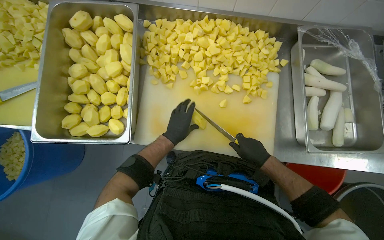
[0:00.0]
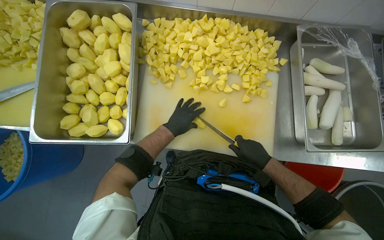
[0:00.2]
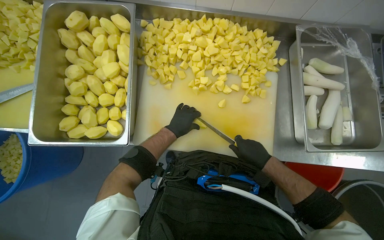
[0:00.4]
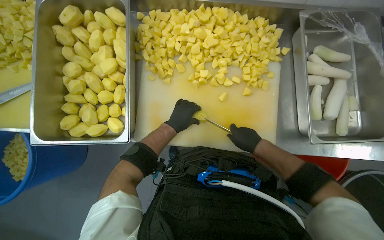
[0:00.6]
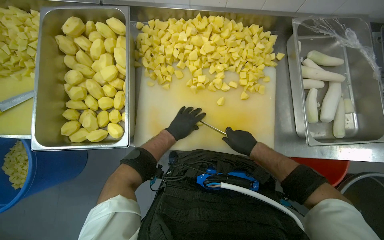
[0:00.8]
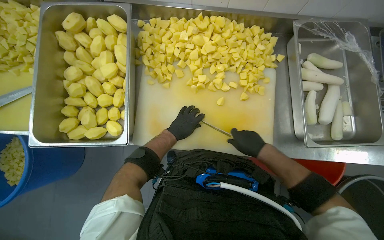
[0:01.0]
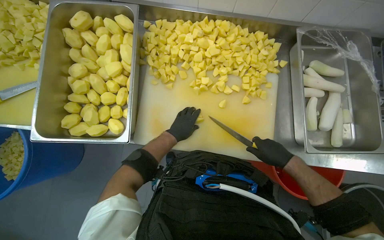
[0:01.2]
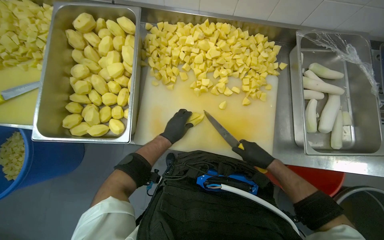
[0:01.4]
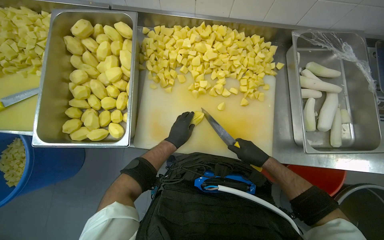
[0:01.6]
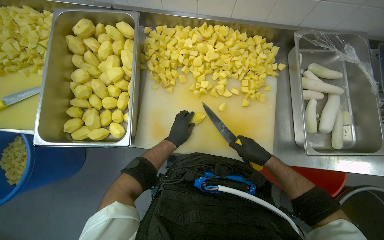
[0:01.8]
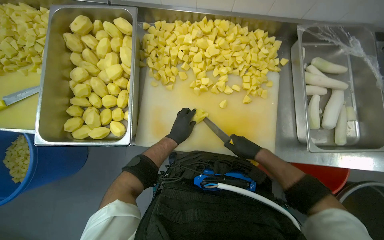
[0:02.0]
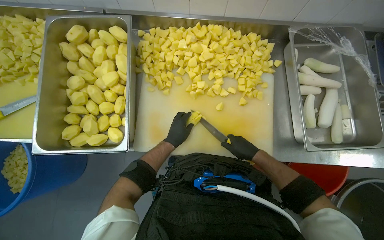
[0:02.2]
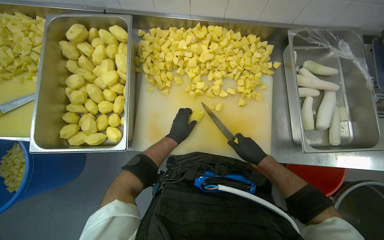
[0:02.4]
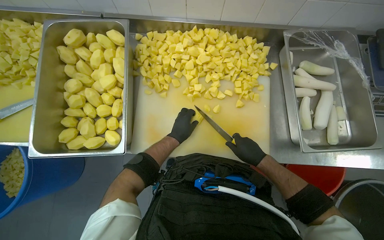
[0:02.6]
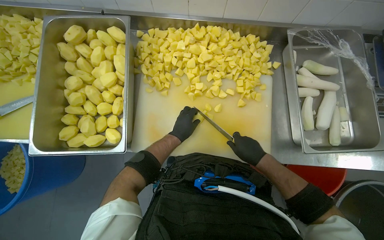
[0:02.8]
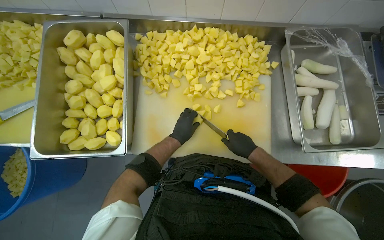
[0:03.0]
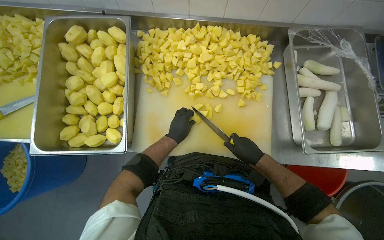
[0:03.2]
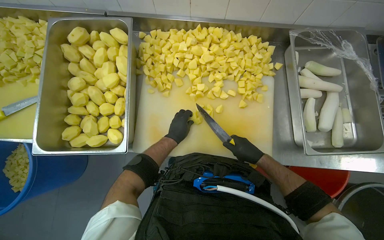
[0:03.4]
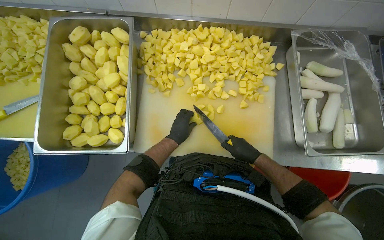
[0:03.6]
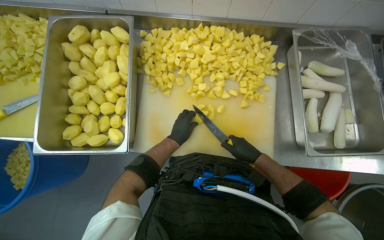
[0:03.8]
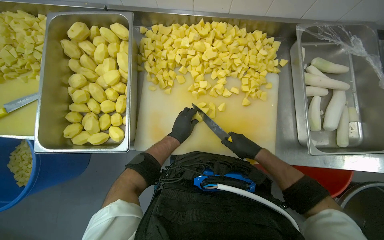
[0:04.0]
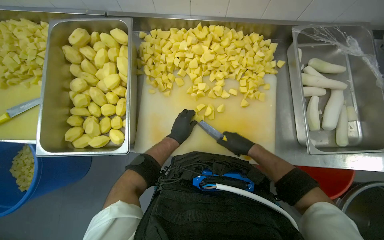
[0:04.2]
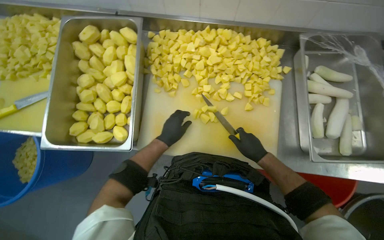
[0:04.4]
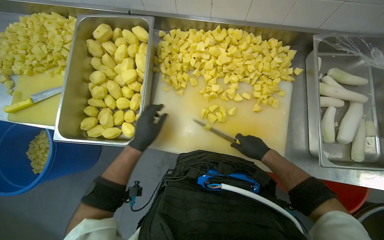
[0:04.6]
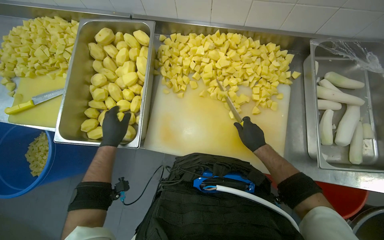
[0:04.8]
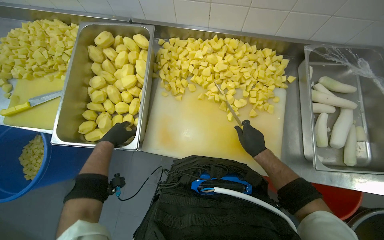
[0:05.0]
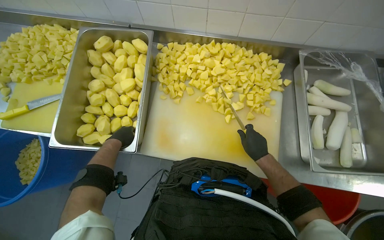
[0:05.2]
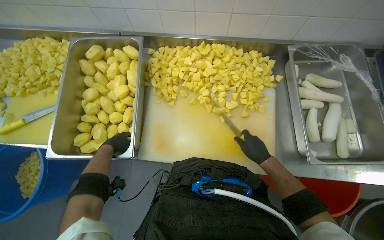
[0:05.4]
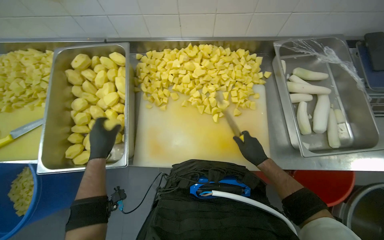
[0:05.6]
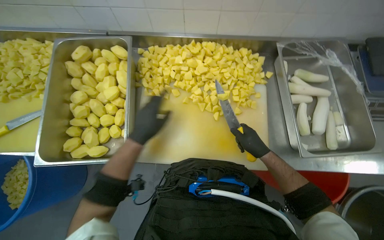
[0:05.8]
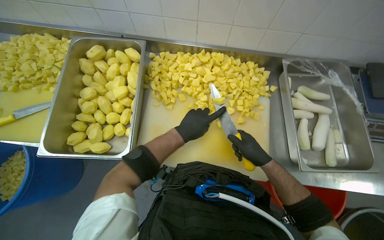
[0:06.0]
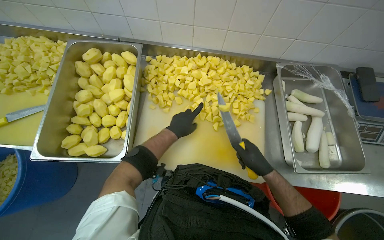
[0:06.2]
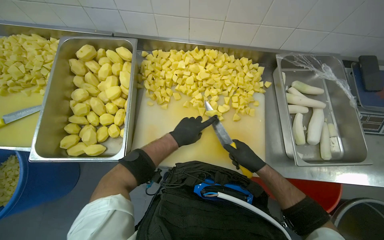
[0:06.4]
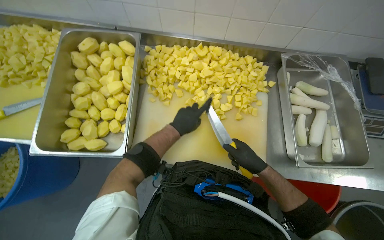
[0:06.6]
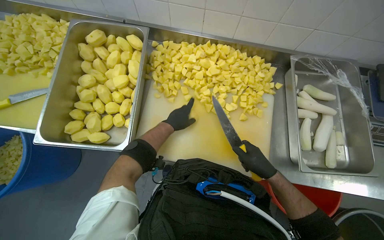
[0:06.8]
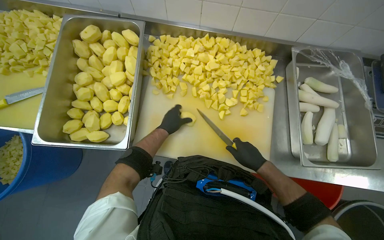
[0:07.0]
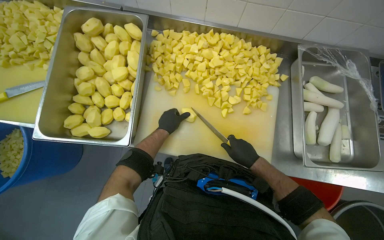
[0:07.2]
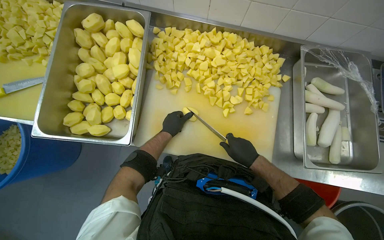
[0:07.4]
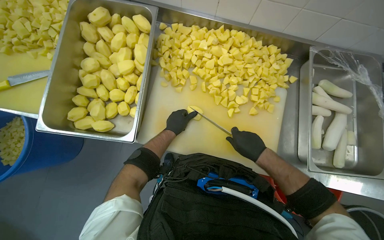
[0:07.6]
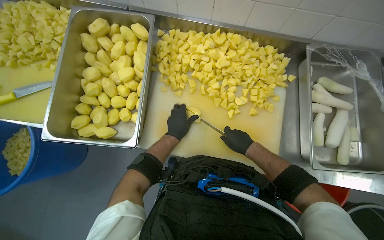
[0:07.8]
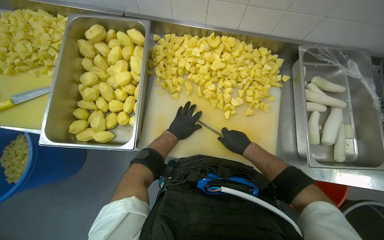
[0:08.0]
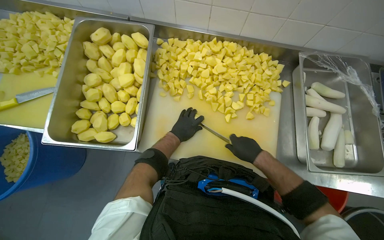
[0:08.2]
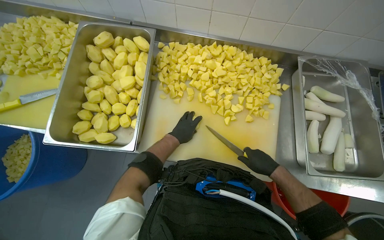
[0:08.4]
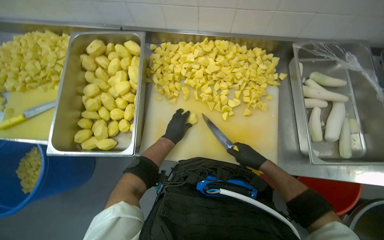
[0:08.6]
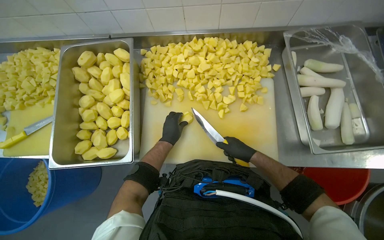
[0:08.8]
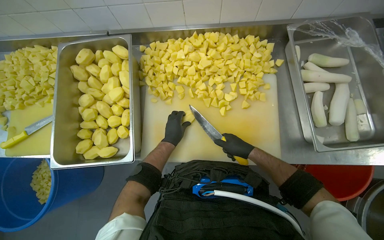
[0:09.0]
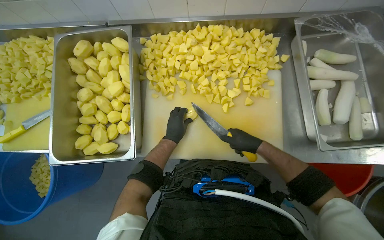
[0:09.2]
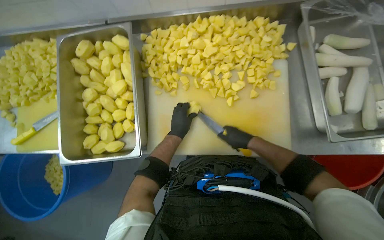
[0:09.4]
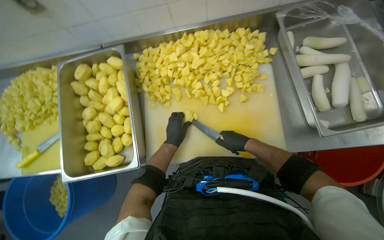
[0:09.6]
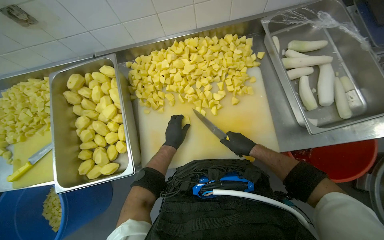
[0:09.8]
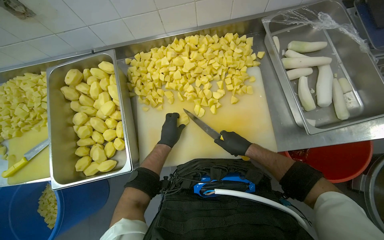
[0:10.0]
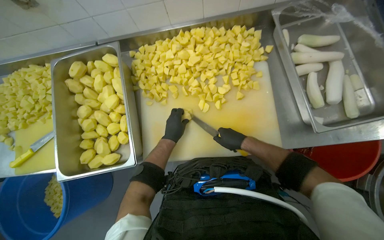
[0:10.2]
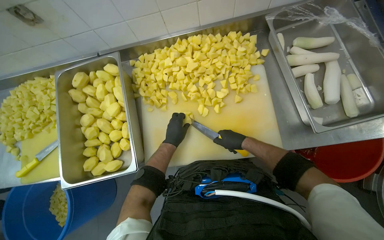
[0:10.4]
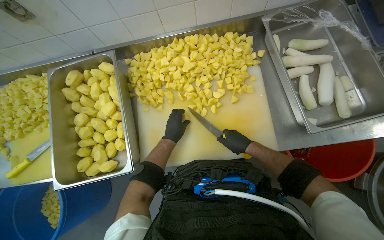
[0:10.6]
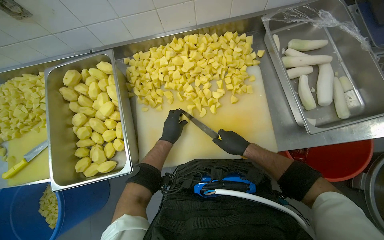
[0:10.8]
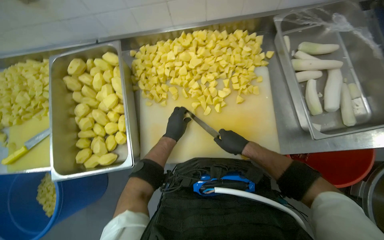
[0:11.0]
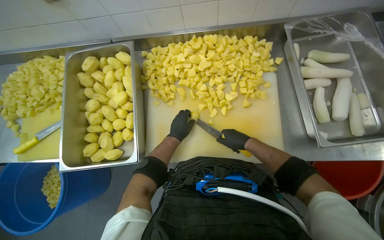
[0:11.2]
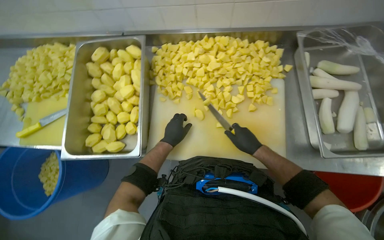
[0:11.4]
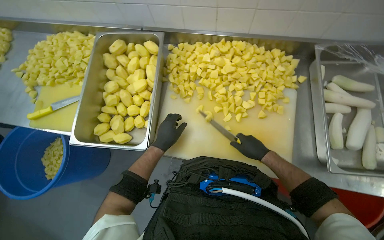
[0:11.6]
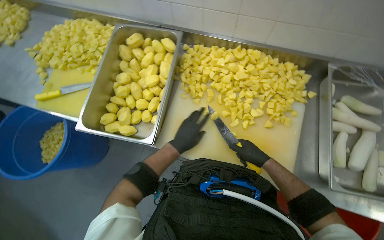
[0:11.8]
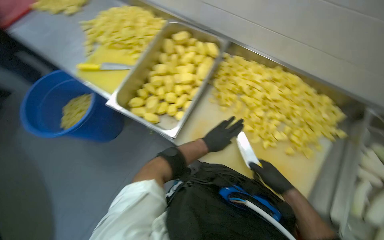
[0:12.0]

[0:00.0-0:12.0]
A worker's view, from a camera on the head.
Job: preparing food.
The whole recording: Chopping Potatoes. The worker uses a knife to chop peeled potatoes into smaller pieces on a cutting board.
0:00.0 to 0:04.4: The hands work in one place, with small movements.
0:04.4 to 0:06.0: The left hand goes about 10 cm nearer to the camera, and travels to the left and back again, roughly 20 cm each way.
0:06.0 to 0:07.6: The left hand shifts some 15 cm farther from the camera and to the left.
0:07.6 to 0:09.0: The hands make small movements and keep their place.
0:09.0 to 0:10.4: The hands make small movements and keep their place.
0:10.4 to 0:12.0: The scene rotates clockwise by about 40 degrees.

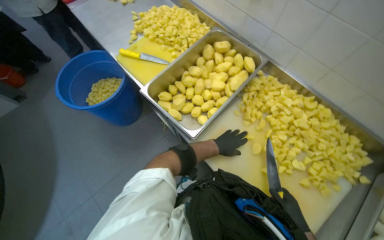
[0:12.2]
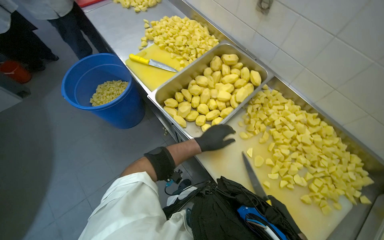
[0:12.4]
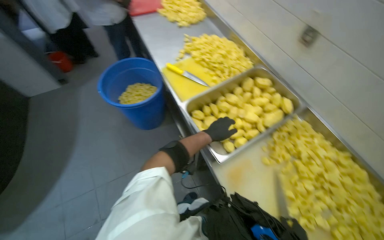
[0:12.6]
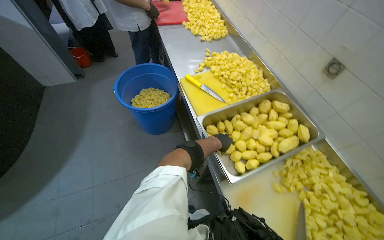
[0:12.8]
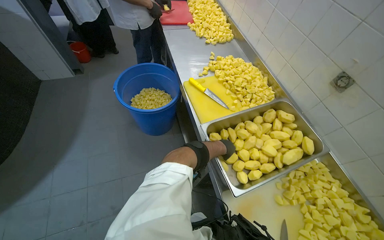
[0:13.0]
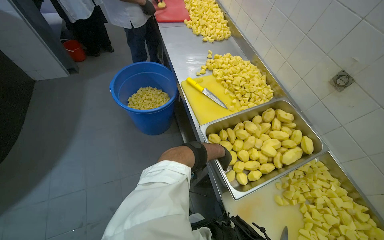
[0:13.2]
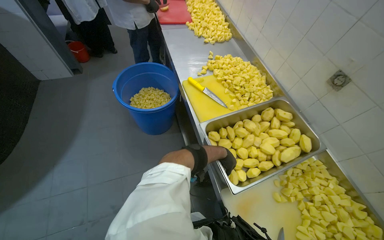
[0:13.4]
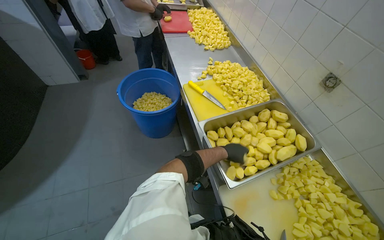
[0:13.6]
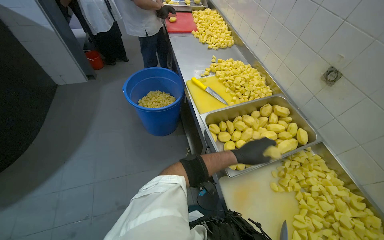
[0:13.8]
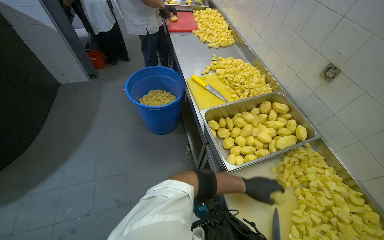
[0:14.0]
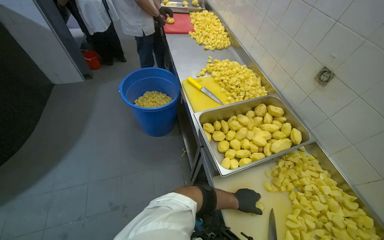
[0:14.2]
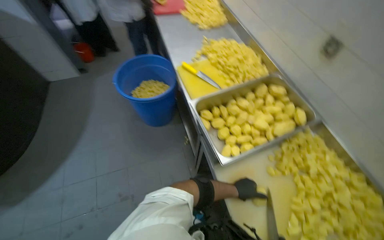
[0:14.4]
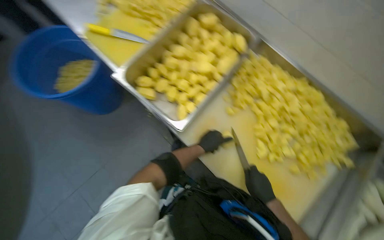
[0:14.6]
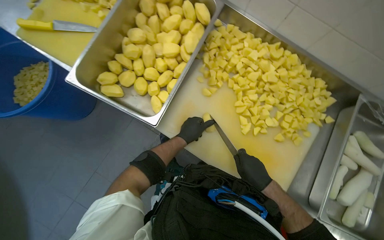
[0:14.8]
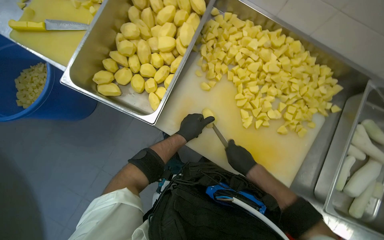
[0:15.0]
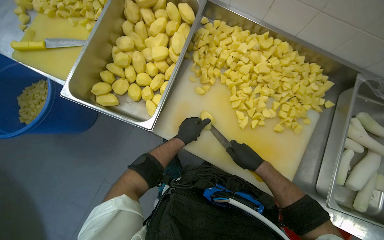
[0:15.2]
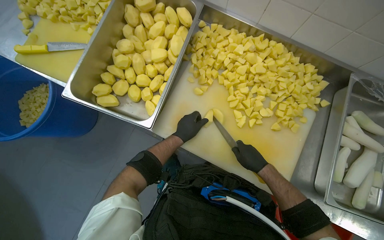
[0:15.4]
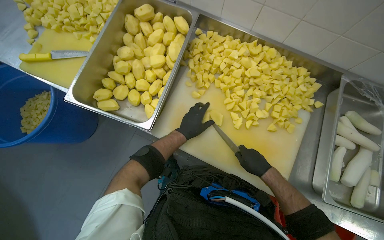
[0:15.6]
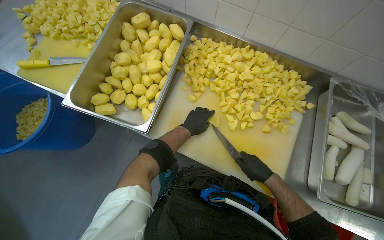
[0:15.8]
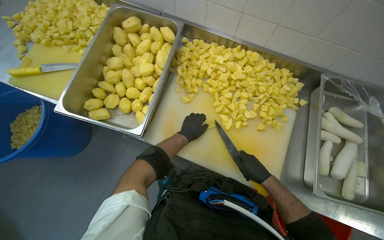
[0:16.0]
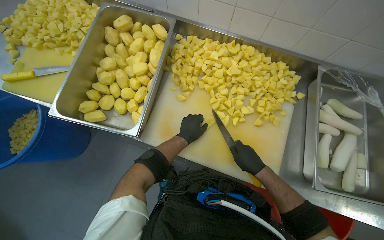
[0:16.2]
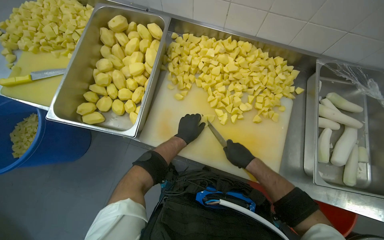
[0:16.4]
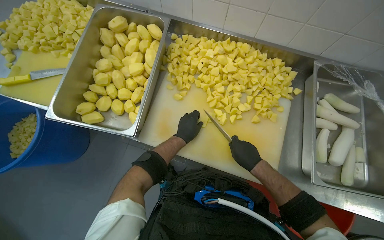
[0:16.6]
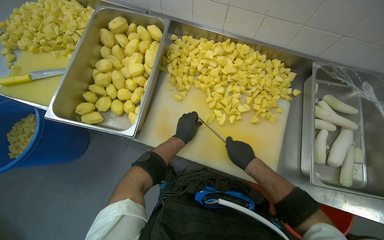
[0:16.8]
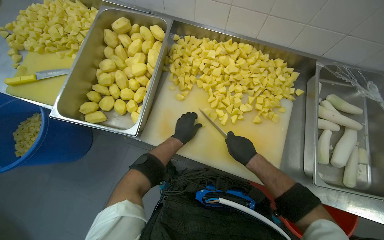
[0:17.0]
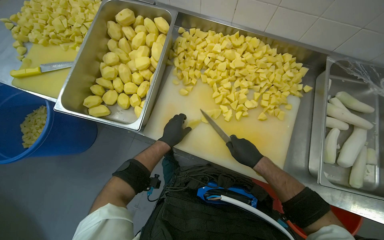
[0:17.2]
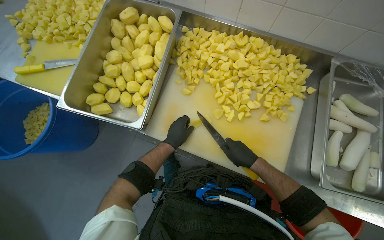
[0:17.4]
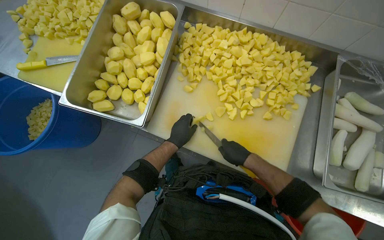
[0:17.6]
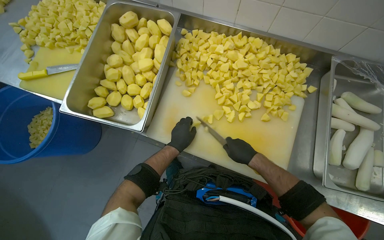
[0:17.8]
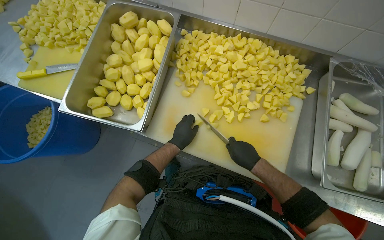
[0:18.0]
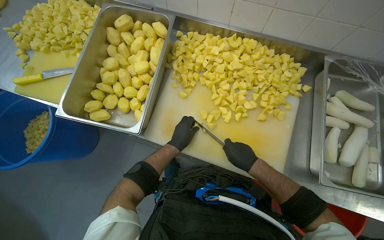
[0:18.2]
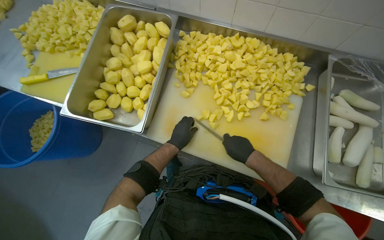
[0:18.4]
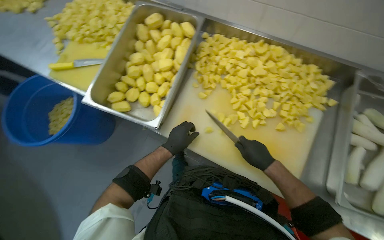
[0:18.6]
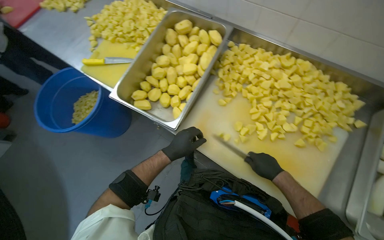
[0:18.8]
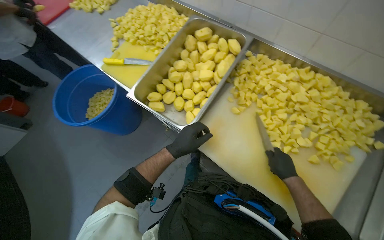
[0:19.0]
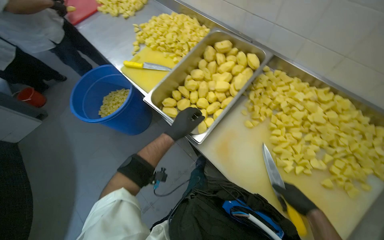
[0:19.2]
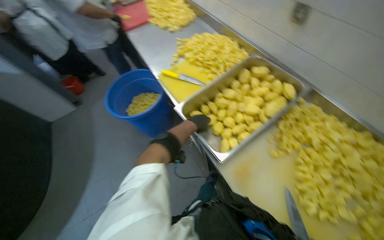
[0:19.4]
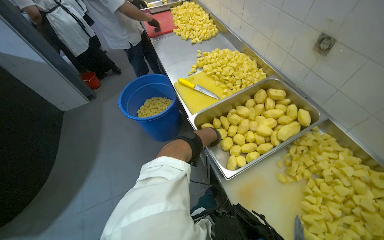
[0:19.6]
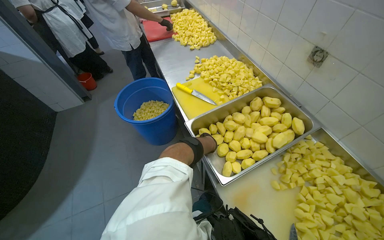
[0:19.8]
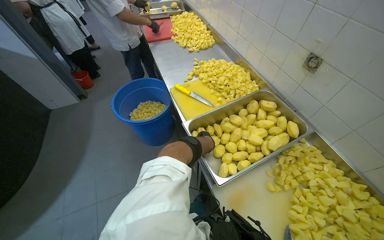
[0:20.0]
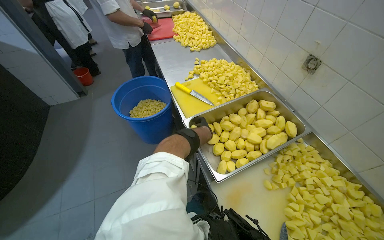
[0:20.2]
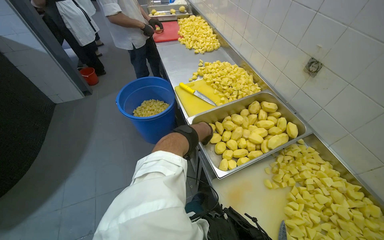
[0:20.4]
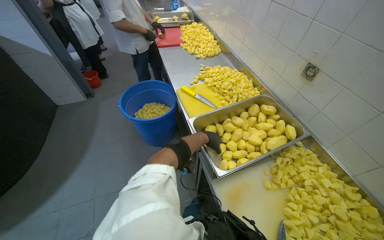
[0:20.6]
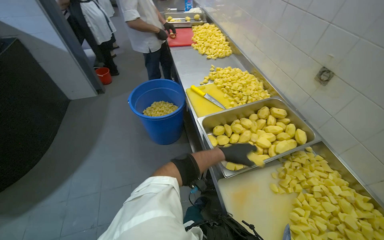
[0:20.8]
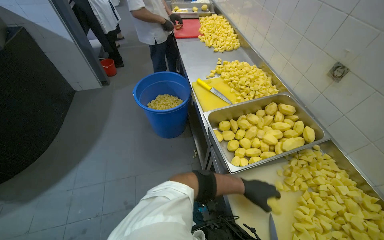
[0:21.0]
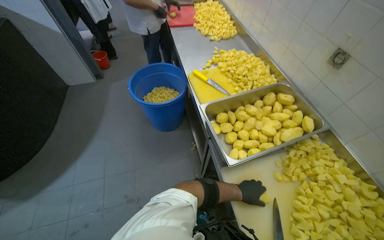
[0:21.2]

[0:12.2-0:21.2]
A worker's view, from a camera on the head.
Job: preparing food.
The whole recording: Chopping Potatoes. The worker uses a knife to chop peeled potatoes into smaller pieces on a cutting board.
0:12.2 to 0:13.8: The view tips upward by some 15 degrees. The scene rotates clockwise by roughly 25 degrees.
0:13.8 to 0:15.2: The wearer looks some 50 degrees further to the right. The view tips downward by about 25 degrees.
0:15.2 to 0:18.2: The hands stay close to where they were, moving slightly.
0:18.2 to 0:19.8: The wearer looks some 50 degrees further to the left. The camera pitches upward, by about 15 degrees.
0:19.8 to 0:21.2: The left hand travels down the picture and to the right by approximately 25 cm.
